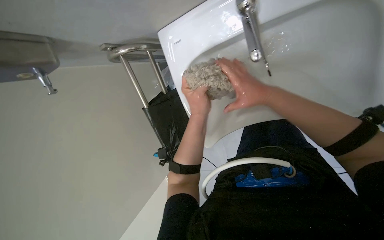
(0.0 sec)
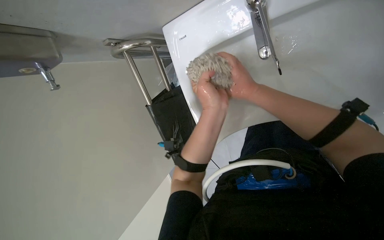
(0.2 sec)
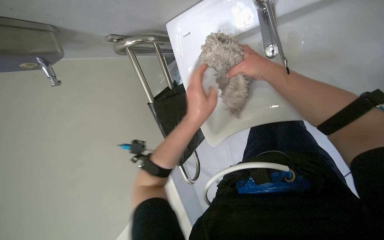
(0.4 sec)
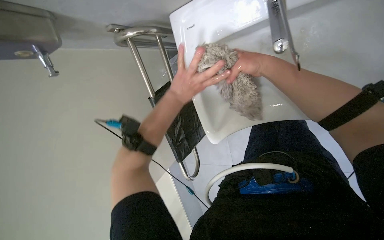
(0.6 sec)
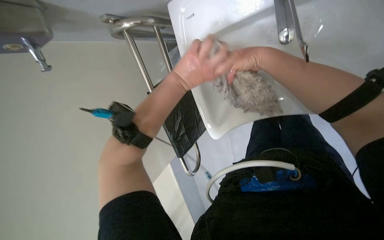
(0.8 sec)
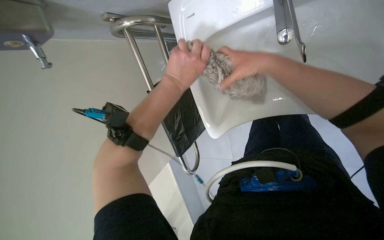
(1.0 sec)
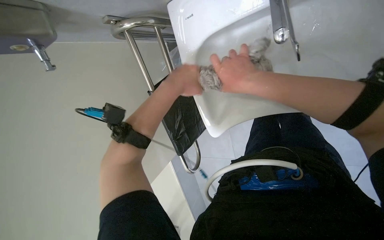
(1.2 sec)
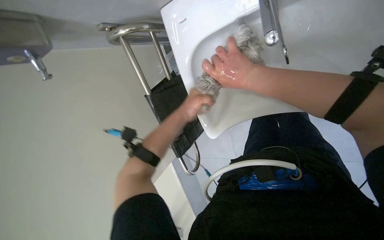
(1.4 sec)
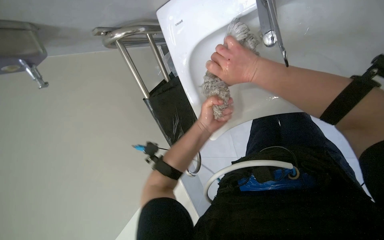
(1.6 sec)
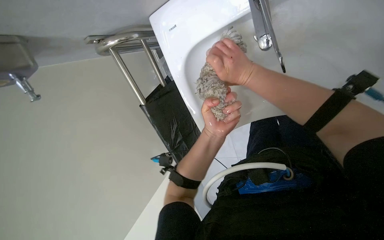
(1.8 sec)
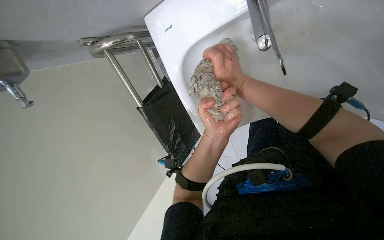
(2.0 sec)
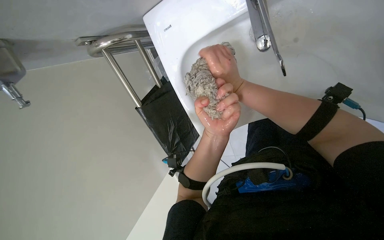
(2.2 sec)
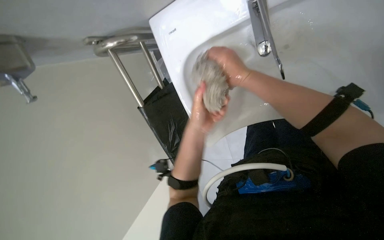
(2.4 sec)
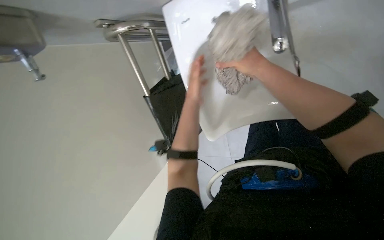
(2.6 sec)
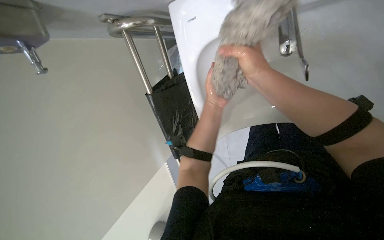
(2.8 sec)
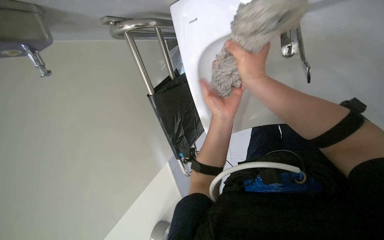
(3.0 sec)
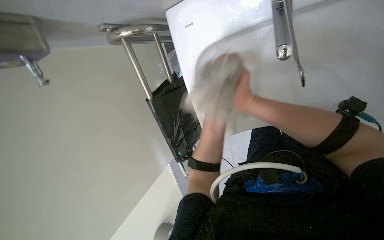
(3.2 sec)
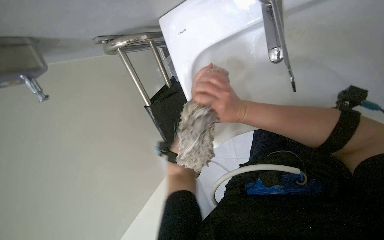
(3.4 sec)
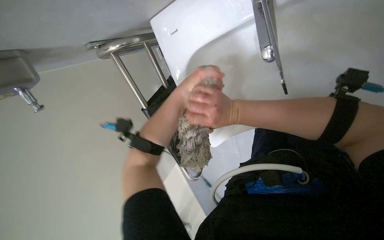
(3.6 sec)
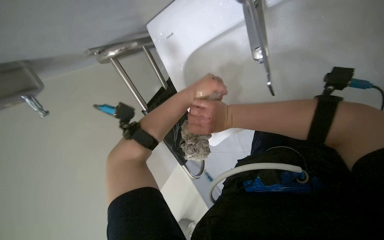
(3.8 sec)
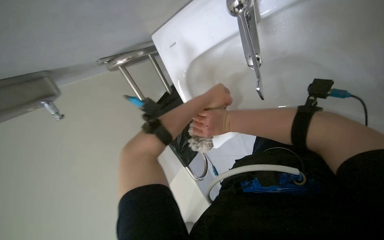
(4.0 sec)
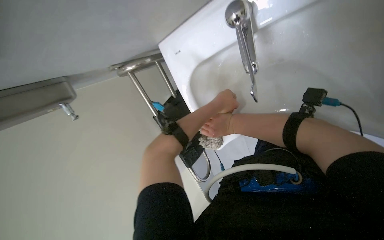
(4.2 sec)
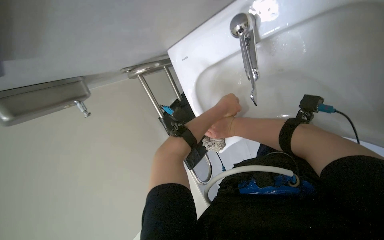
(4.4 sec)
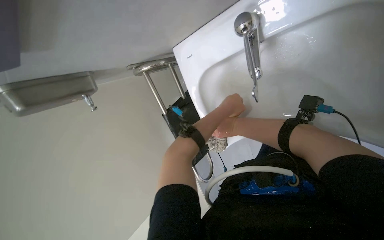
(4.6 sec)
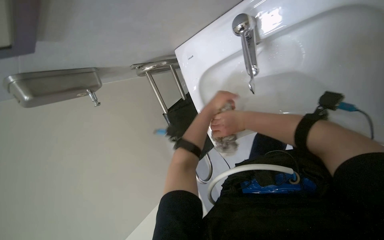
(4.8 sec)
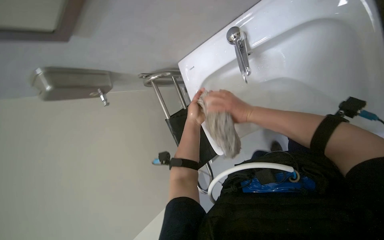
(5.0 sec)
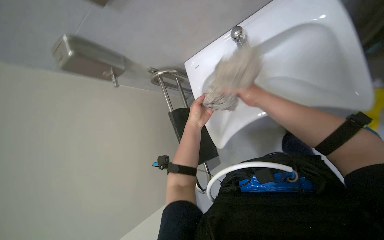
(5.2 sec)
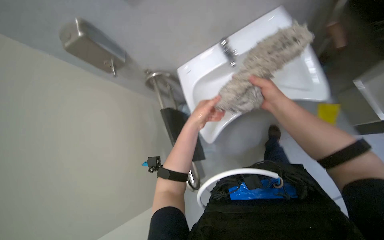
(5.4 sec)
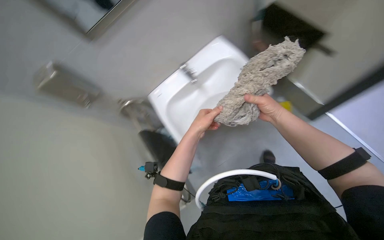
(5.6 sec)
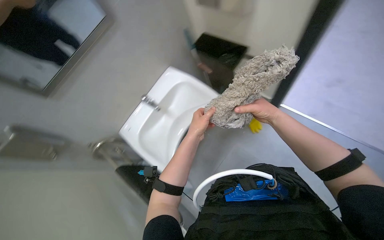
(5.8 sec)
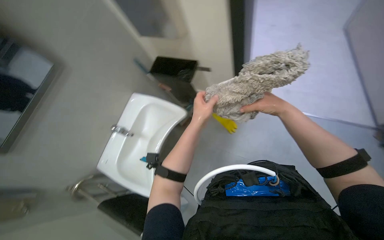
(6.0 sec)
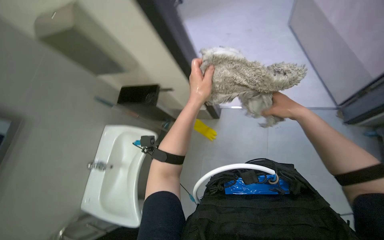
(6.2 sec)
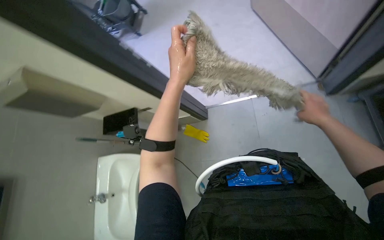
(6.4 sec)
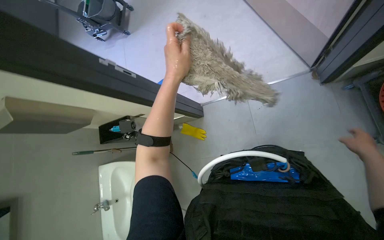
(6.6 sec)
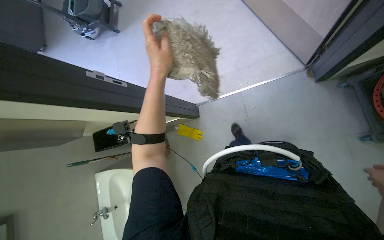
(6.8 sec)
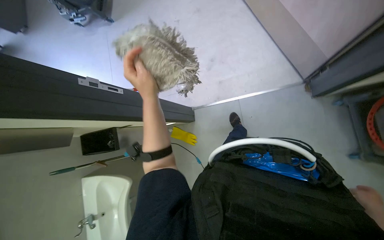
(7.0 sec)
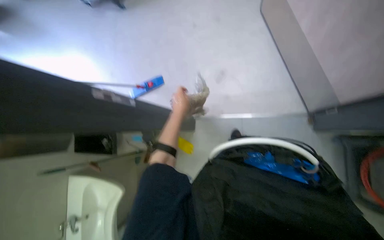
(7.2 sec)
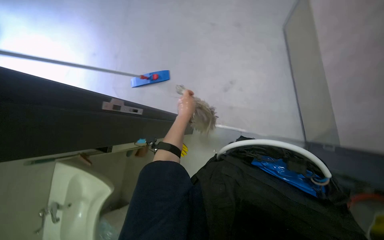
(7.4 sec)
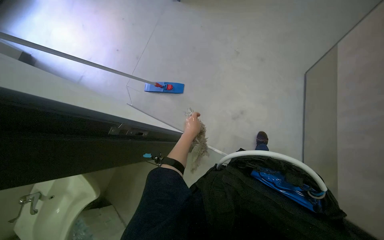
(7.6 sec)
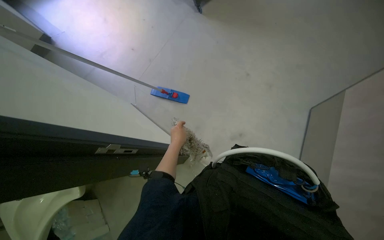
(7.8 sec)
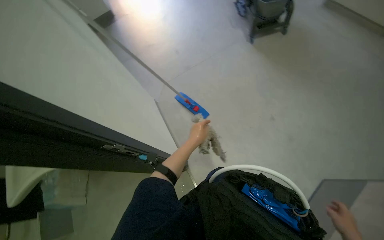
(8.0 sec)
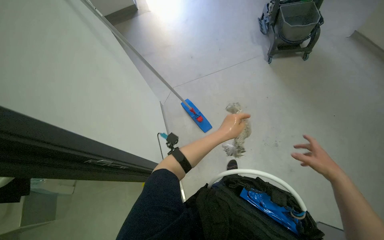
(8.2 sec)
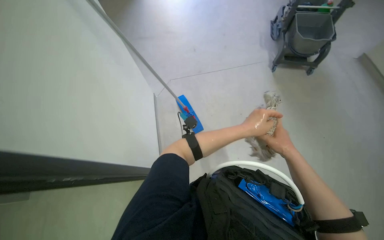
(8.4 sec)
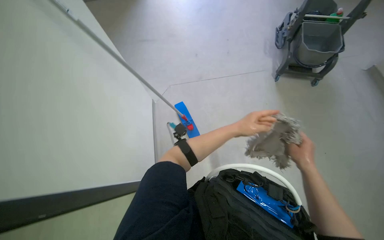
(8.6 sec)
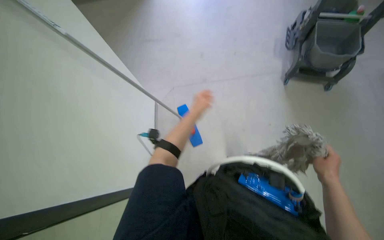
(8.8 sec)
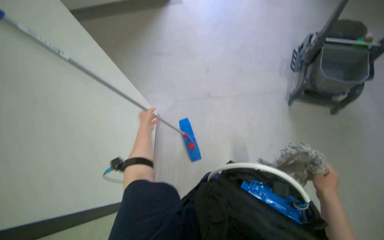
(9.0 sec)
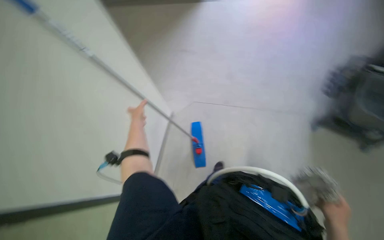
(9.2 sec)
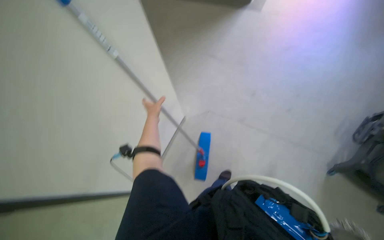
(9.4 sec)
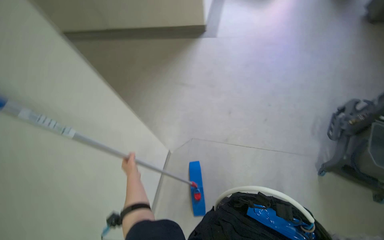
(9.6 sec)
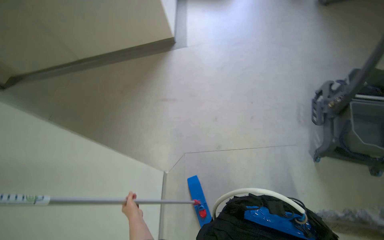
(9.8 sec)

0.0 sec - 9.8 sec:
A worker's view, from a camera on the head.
Job: preparing cleaning supplies.
The whole recording: Preparing mop for floor cleaning. The worker rinses and wrings a mop head in the sink, then attaches it to the mop handle and places the used head in the cleaning cart.
0.0 sec - 1.4 sec: The left hand goes about 10 cm farther from the camera.
1.4 sec - 2.8 sec: The left hand travels to the right by some 10 cm, and moves approximately 5 cm nearer to the camera and comes back.
2.8 sec - 4.2 sec: The right hand shifts some 15 cm down the picture.
4.2 sec - 5.6 sec: The wearer looks approximately 25 degrees further upward. The left hand heads down the picture and to the left, covering some 20 cm, while the right hand travels to the right by approximately 15 cm.
7.0 sec - 8.4 sec: The head travels about 70 cm. The scene turns approximately 85 degrees clockwise in the picture.
8.4 sec - 9.8 sec: The view tips upward by some 20 degrees. The left hand heads to the left, covering approximately 25 cm.

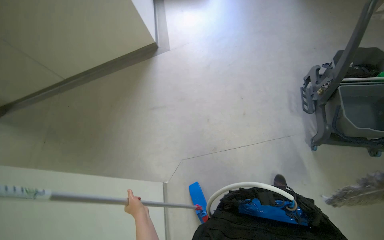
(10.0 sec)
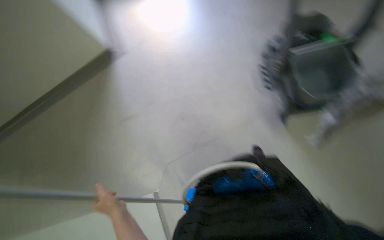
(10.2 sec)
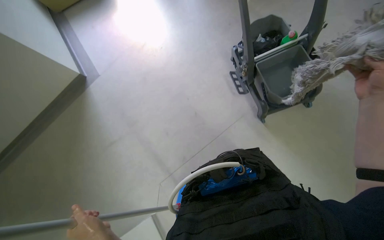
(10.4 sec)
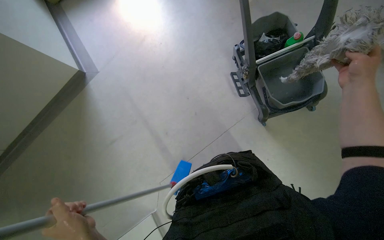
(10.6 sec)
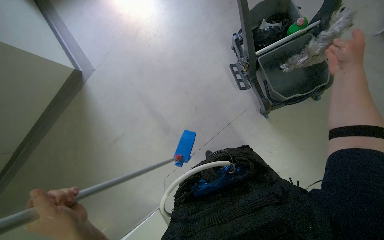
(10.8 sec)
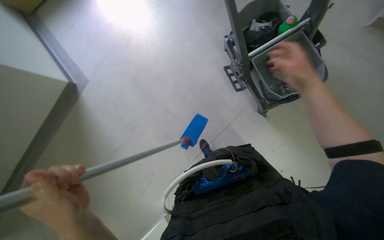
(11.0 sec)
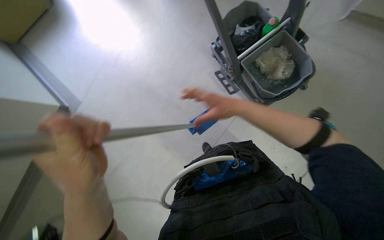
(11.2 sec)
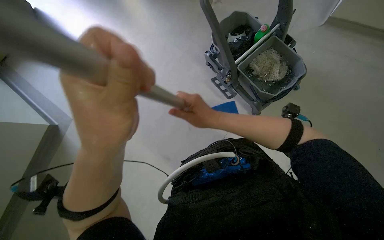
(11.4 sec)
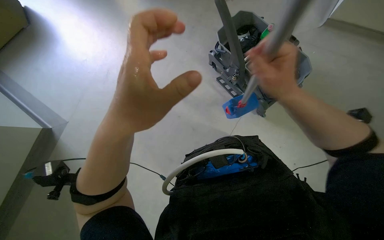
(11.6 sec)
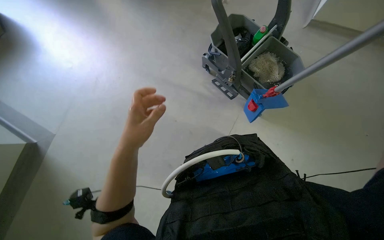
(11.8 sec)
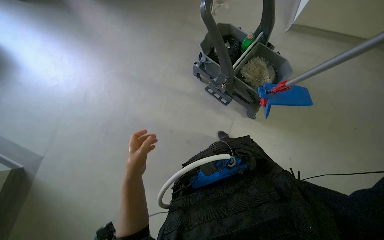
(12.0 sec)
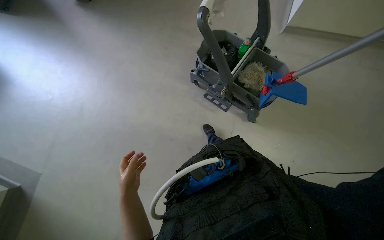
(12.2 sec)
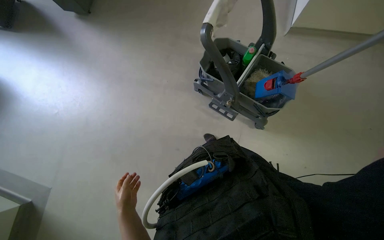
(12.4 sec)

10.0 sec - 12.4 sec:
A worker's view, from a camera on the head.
Job: preparing cleaning supplies.
The whole recording: Preparing mop for floor cleaning. The worker rinses and wrings a mop head in the sink, then attaches it to the mop handle and places the used head in the cleaning cart.
11.2 sec - 12.4 sec: The camera pitches upward, by approximately 15 degrees. The left hand heads farther from the camera, covering about 25 cm.

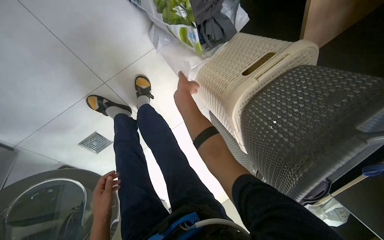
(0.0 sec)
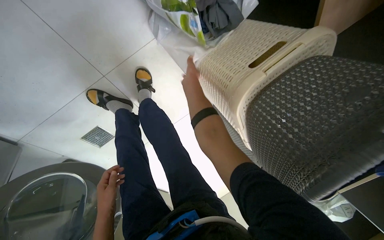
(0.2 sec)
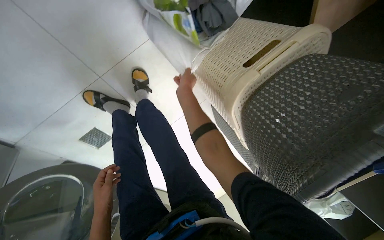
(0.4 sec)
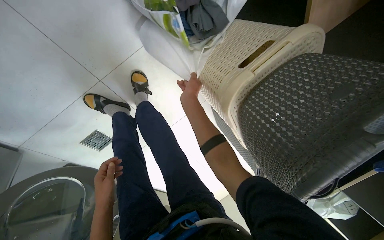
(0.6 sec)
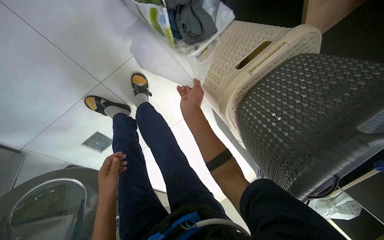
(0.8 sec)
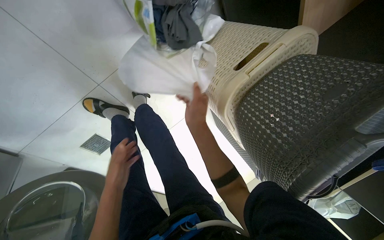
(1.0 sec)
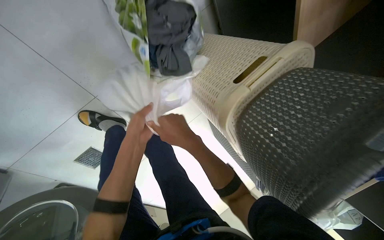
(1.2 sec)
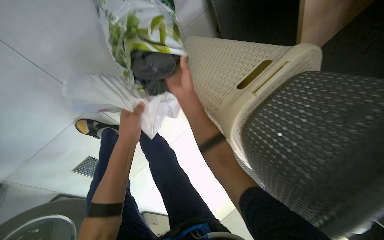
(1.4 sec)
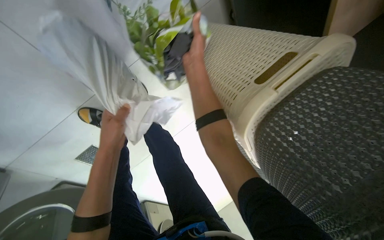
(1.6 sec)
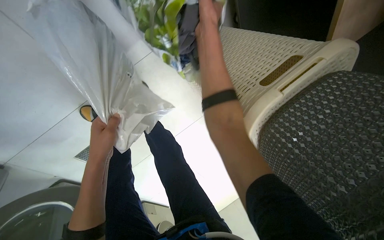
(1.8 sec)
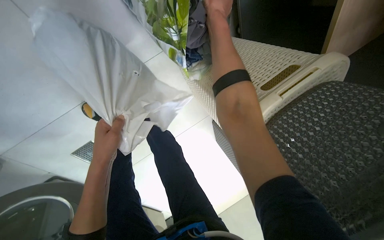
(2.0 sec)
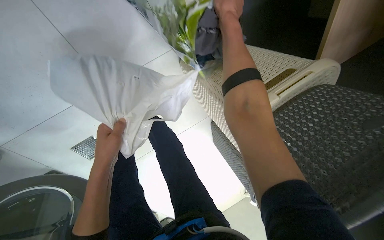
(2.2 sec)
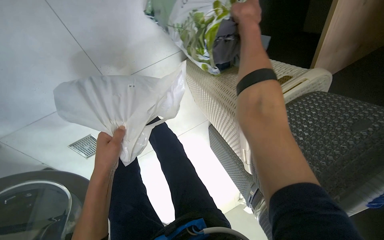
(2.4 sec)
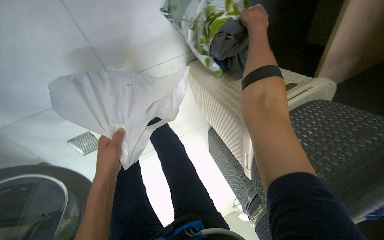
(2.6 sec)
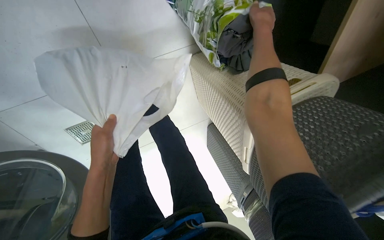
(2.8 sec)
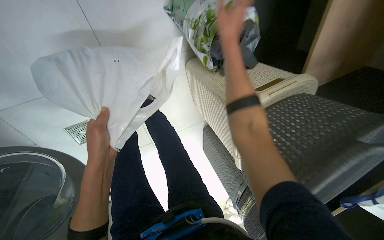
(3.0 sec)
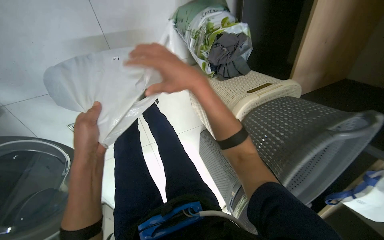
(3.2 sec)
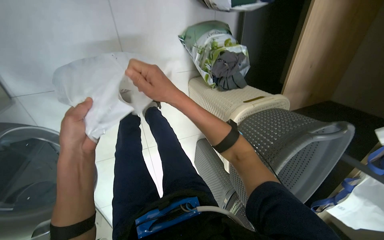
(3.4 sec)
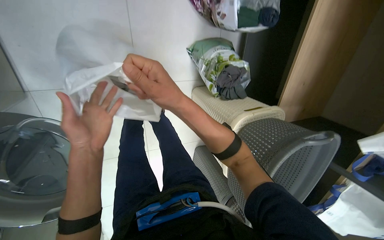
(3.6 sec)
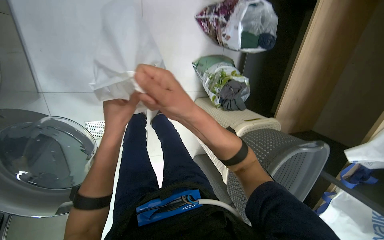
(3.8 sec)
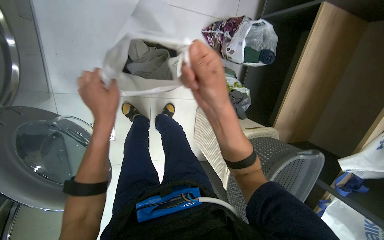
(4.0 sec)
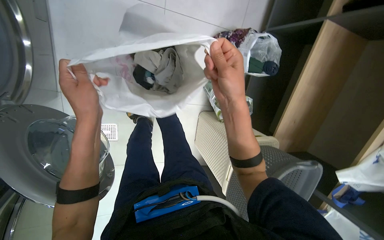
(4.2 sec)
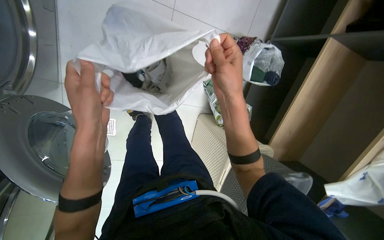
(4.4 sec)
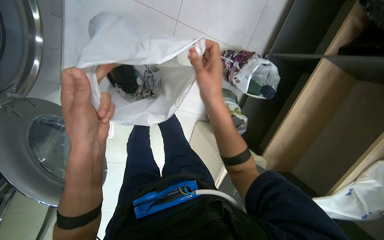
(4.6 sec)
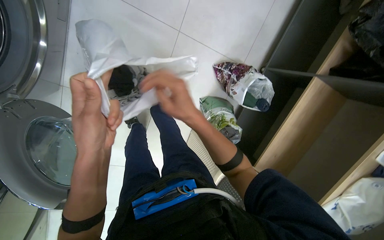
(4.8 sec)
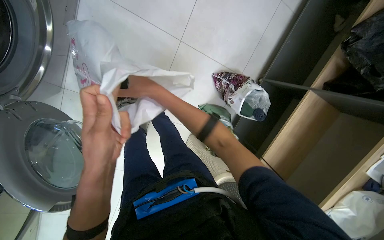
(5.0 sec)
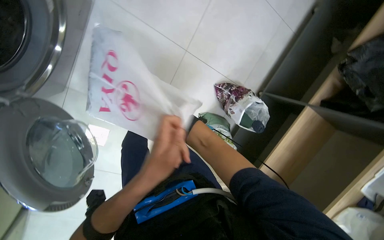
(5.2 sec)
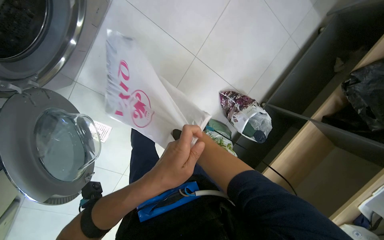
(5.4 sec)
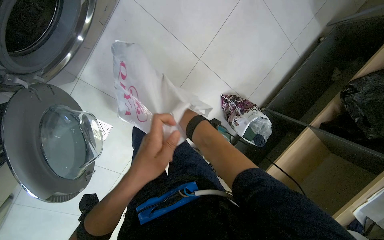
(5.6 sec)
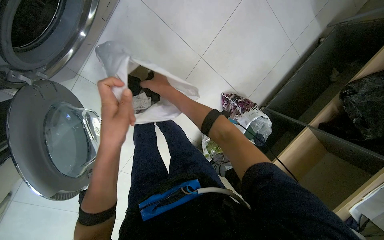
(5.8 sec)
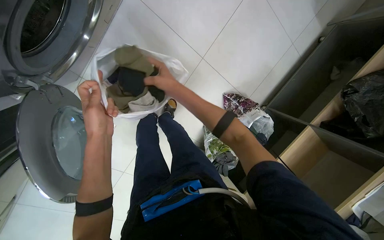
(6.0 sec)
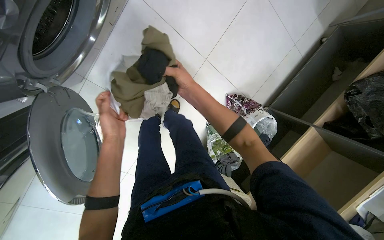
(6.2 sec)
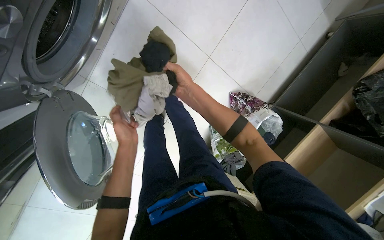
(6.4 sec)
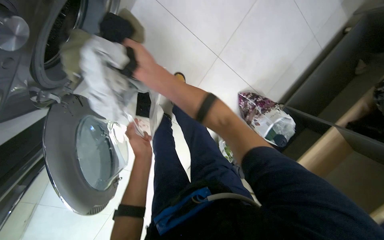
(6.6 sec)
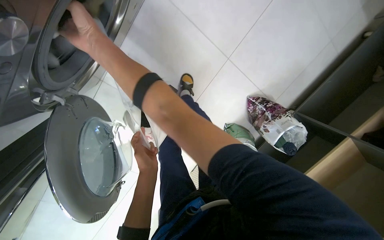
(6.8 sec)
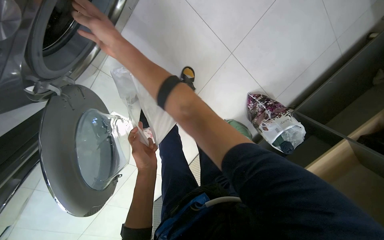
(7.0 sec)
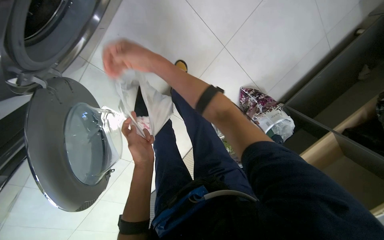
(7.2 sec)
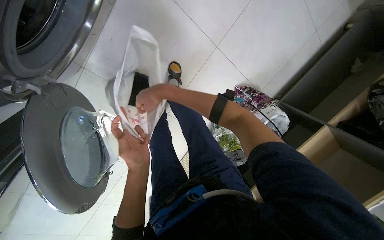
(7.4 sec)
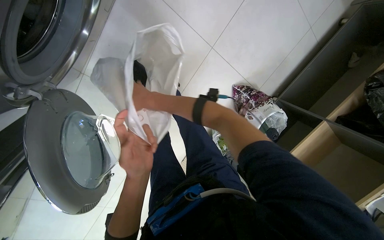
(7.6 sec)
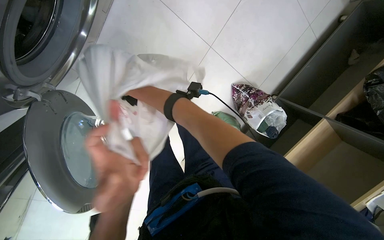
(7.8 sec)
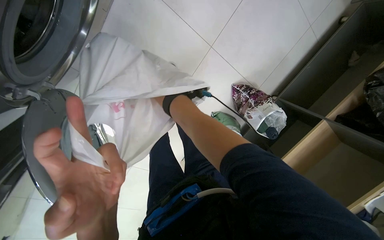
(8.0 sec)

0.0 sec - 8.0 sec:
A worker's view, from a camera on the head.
Job: managing laundry.
The whole recording: Loading clothes into washing machine. The worker loads clothes from a bag into the washing machine and adjusts the settings.
0.0 sec - 1.6 sec: The left hand goes approximately 35 cm up the picture. The right hand travels down the picture and back again, about 10 cm each way.
1.6 sec - 3.2 sec: The right hand heads nearer to the camera and down the picture, covering some 35 cm.
3.2 sec - 4.8 sec: The head travels about 40 cm. The camera pitches upward, by approximately 20 degrees. The scene turns approximately 30 degrees clockwise in the picture.
4.8 sec - 6.4 sec: The left hand shifts approximately 15 cm farther from the camera; the right hand is displaced up the picture by approximately 15 cm, and travels farther from the camera and back again, about 25 cm each way.
6.4 sec - 8.0 sec: The left hand moves nearer to the camera, approximately 20 cm, while the right hand goes to the left and returns, roughly 30 cm each way.
